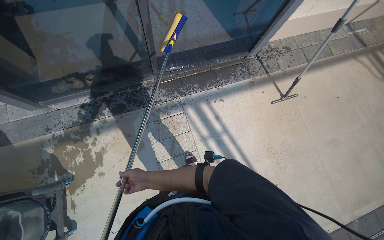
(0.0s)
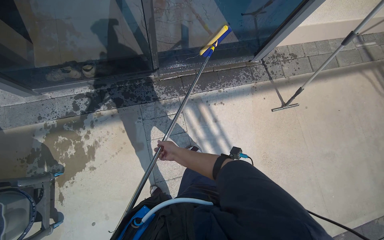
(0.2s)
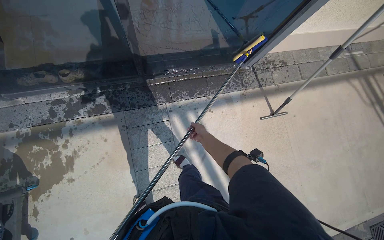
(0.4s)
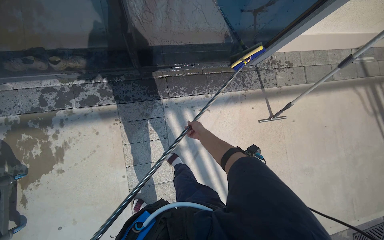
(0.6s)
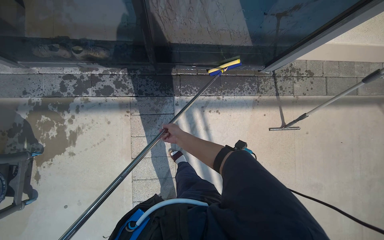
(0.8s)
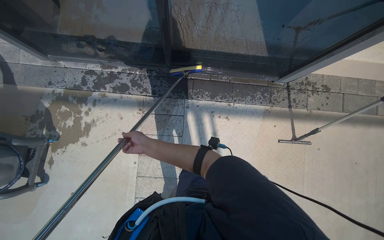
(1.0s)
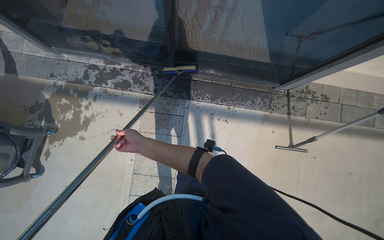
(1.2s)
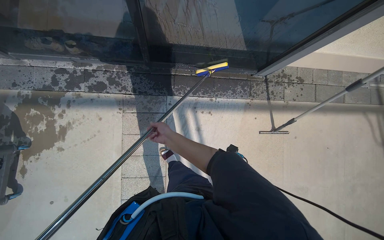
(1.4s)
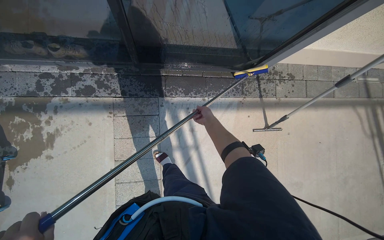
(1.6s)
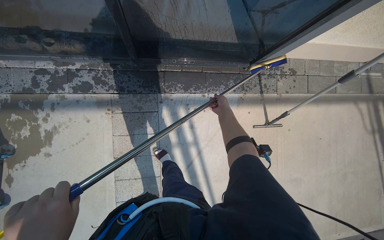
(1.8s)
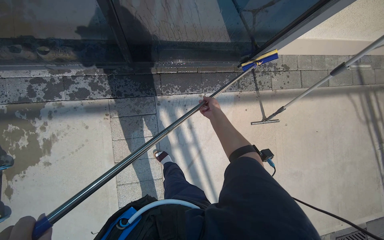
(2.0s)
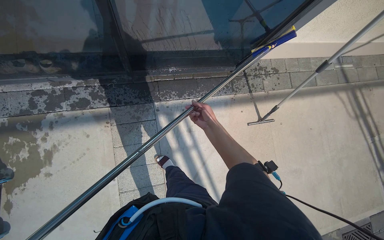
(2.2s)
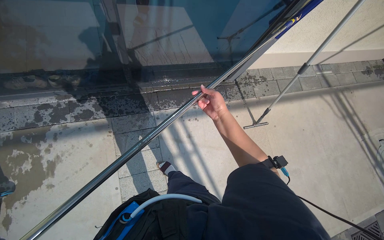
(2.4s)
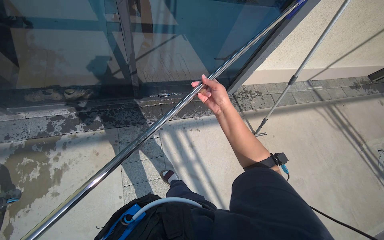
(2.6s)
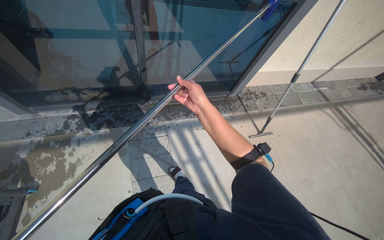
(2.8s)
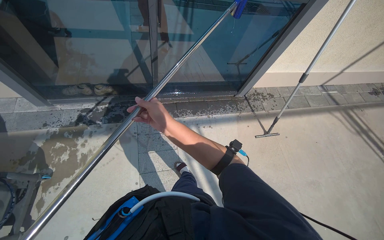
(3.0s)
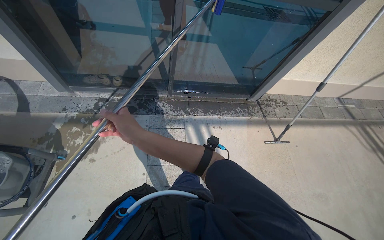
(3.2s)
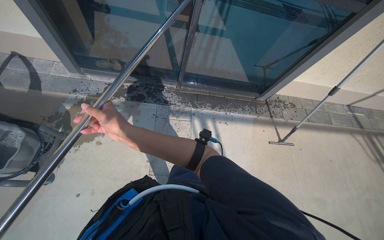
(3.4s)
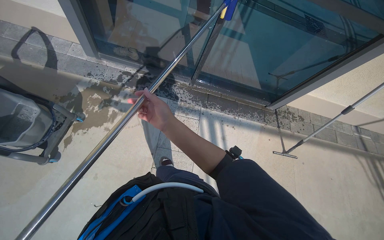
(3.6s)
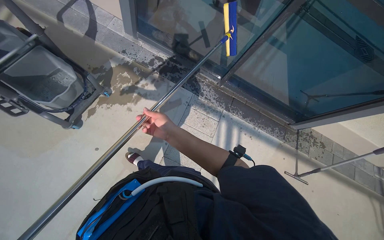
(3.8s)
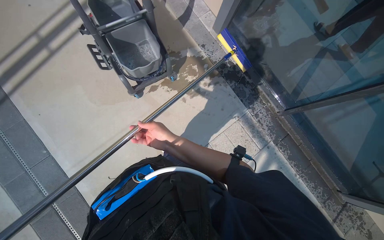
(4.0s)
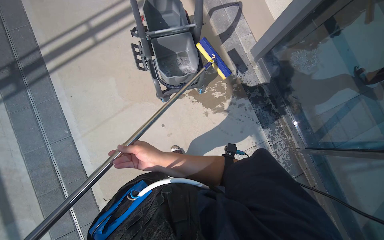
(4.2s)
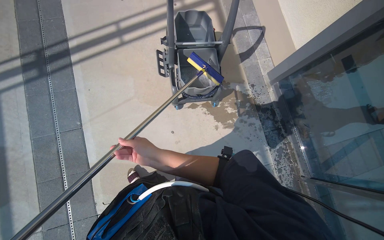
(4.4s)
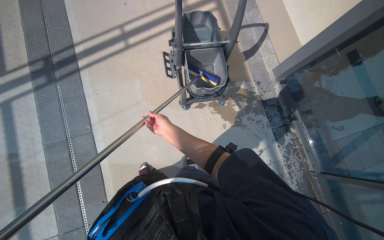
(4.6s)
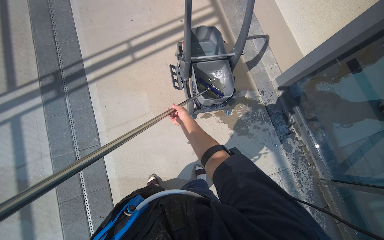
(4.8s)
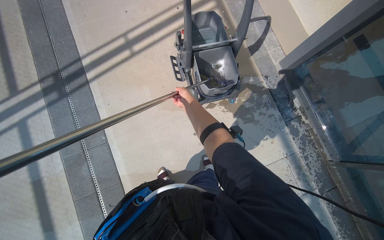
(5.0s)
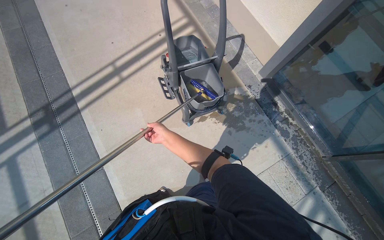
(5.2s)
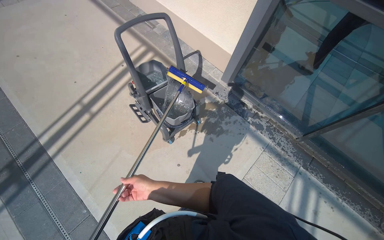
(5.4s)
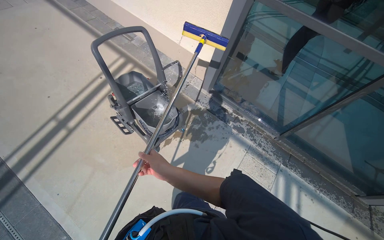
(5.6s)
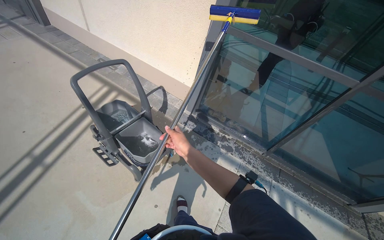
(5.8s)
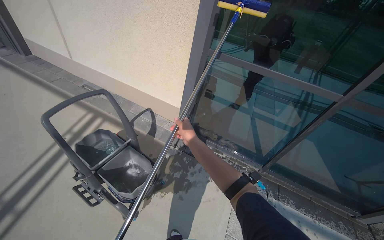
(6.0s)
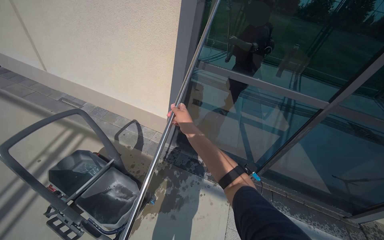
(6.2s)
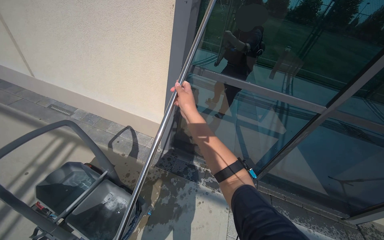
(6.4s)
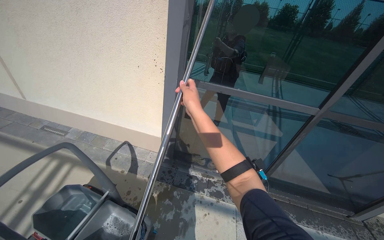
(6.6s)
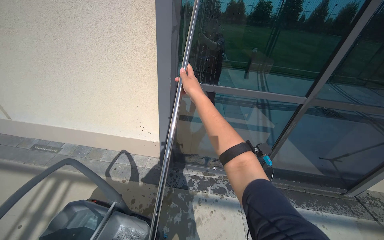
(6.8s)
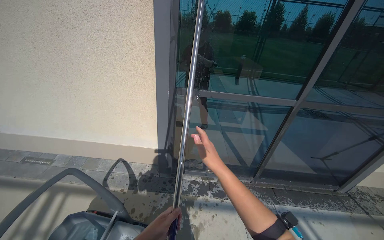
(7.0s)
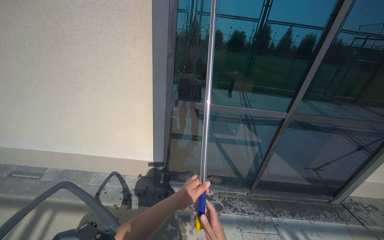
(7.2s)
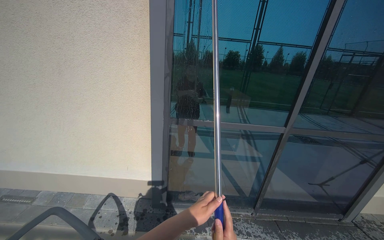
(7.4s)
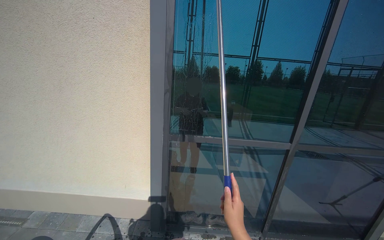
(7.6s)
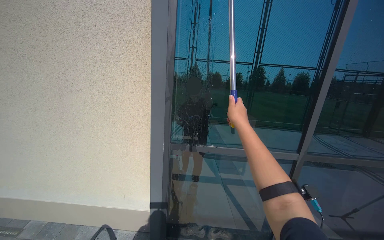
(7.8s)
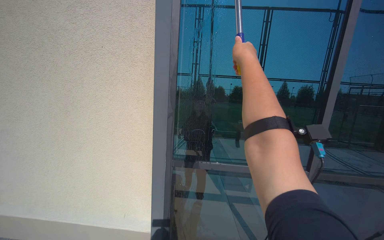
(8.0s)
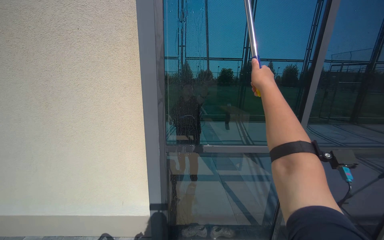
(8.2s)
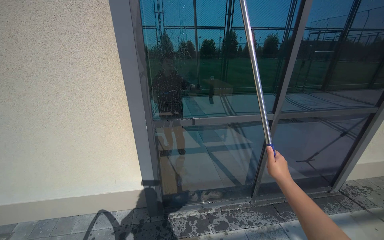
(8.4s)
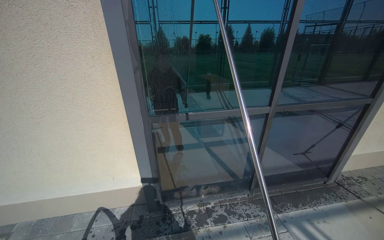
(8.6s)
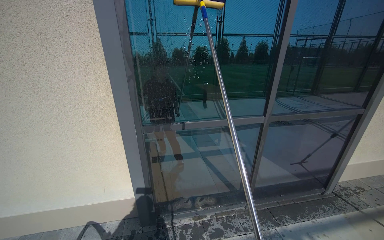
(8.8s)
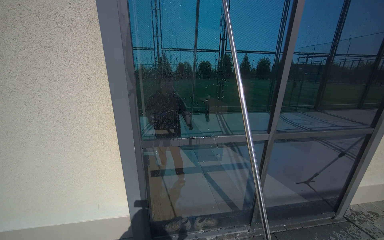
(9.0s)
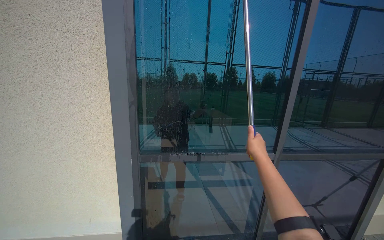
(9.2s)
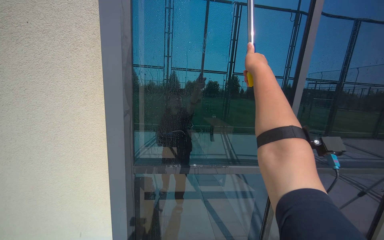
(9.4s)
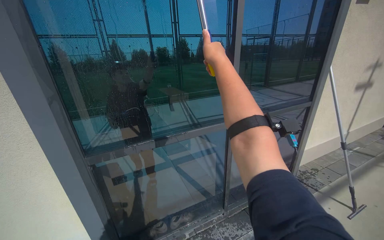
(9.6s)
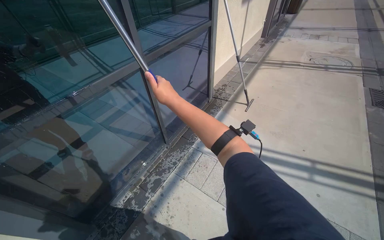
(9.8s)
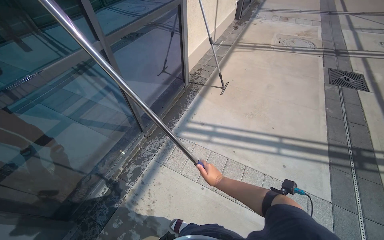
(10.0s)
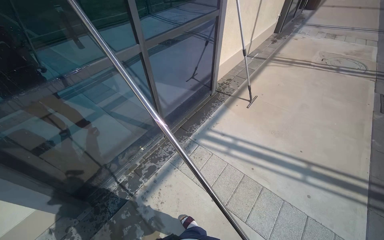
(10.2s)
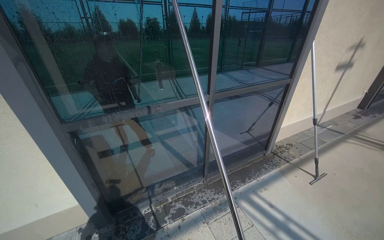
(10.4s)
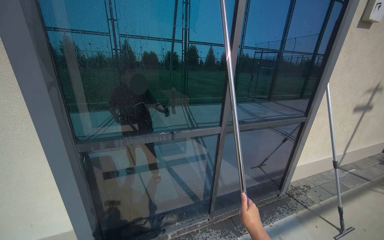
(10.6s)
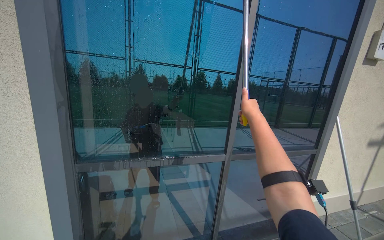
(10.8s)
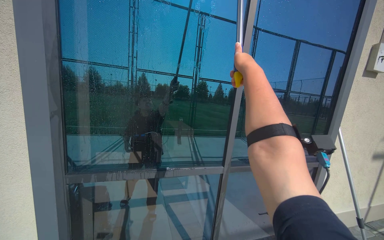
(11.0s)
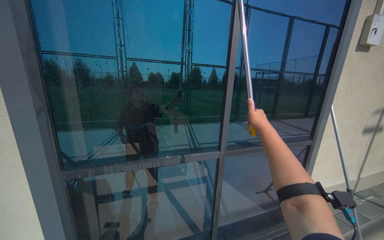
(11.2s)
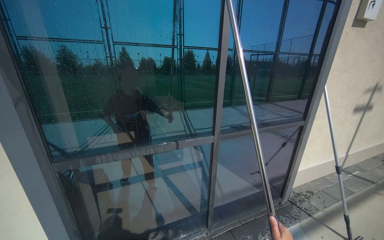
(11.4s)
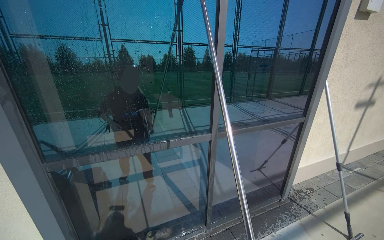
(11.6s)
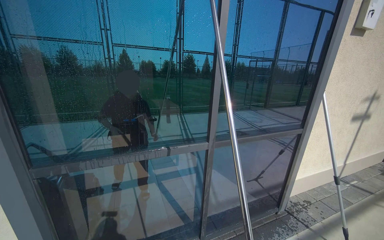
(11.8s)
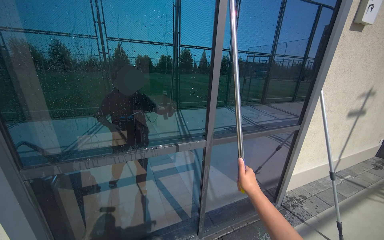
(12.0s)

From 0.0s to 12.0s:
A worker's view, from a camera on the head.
Job: cleaning windows.
The whole recording: Scrubbing glass door with pole scrubber. The worker scrubs the glass door using a scrubber attached to a long pole.
From 0.0s to 1.6s: The right hand swings left and right, some 30 cm each way, with 2 reversals.
From 1.6s to 3.0s: The camera is carried about 50 cm. The camera pitches upward, by roughly 20 degrees.
From 3.0s to 4.4s: The head travels about 70 cm. The head rotates roughly 85 degrees to the left.
From 4.4s to 6.0s: The head turns to the right by approximately 50 degrees. The view tips upward by roughly 30 degrees.
From 6.0s to 7.6s: The head turns to the right by approximately 25 degrees. The view tips upward by approximately 25 degrees.
From 9.0s to 10.4s: The camera is aimed approximately 20 degrees further to the right.

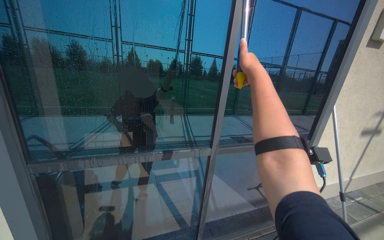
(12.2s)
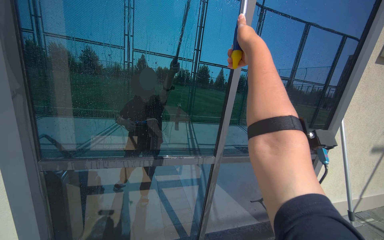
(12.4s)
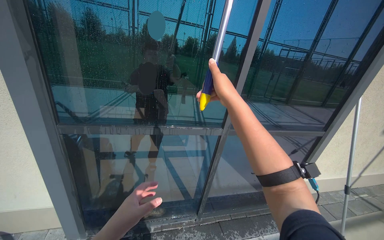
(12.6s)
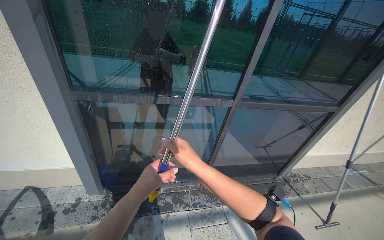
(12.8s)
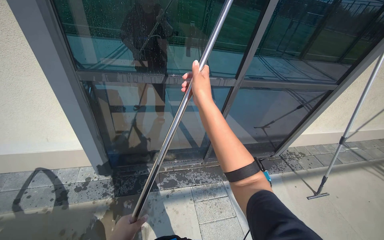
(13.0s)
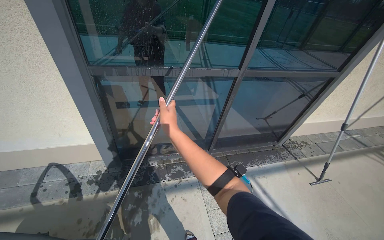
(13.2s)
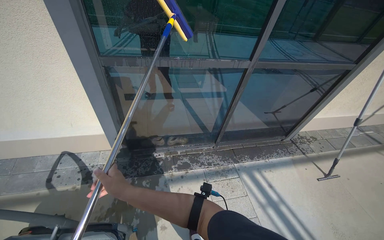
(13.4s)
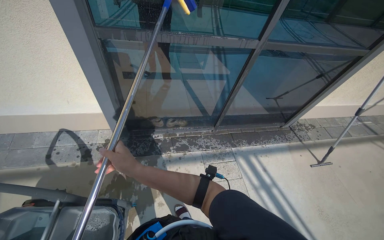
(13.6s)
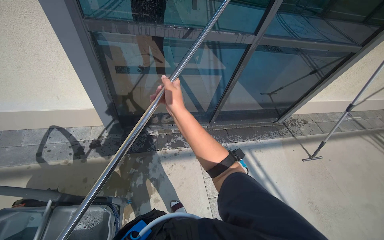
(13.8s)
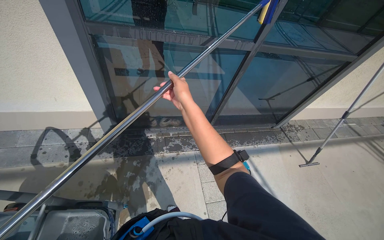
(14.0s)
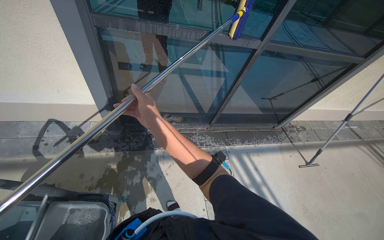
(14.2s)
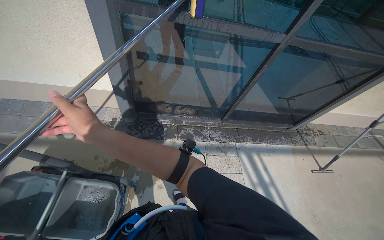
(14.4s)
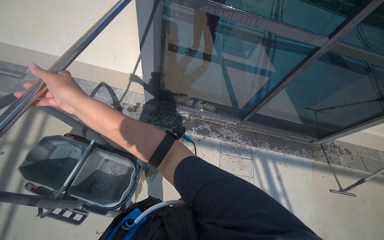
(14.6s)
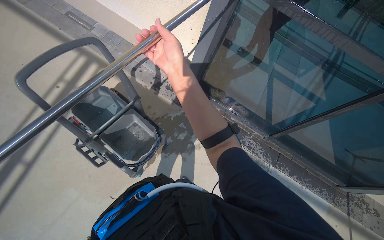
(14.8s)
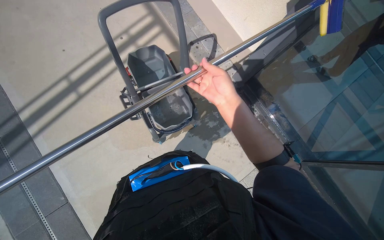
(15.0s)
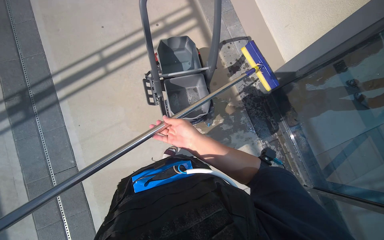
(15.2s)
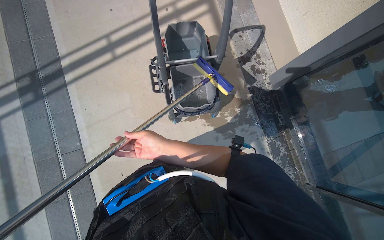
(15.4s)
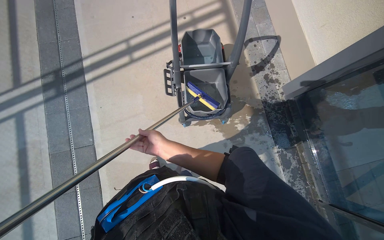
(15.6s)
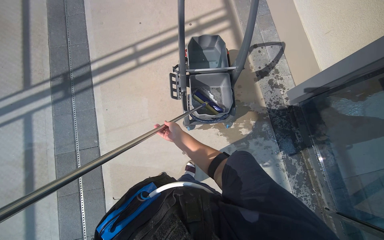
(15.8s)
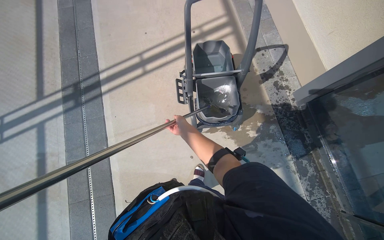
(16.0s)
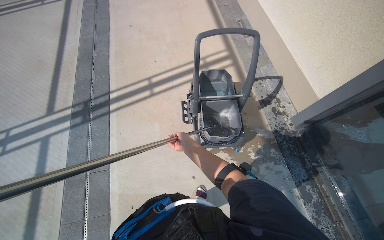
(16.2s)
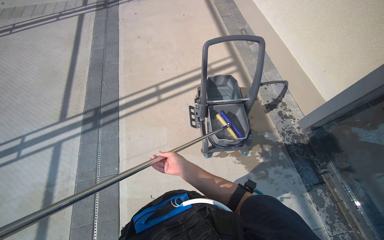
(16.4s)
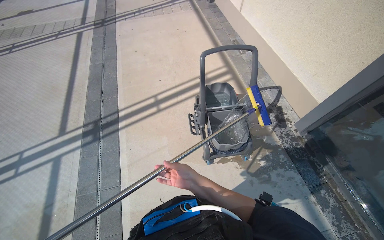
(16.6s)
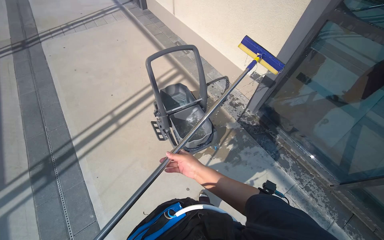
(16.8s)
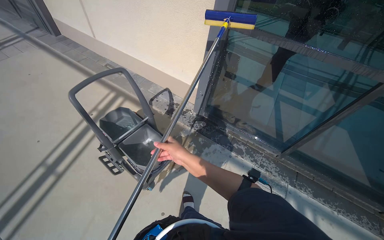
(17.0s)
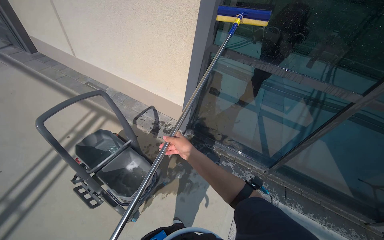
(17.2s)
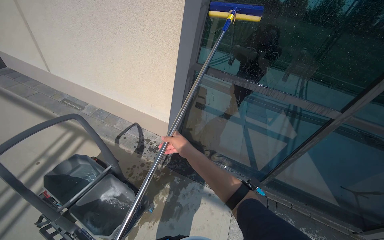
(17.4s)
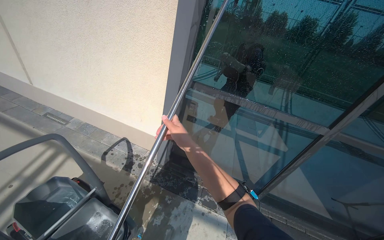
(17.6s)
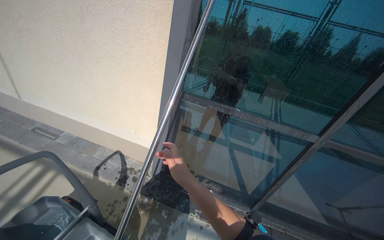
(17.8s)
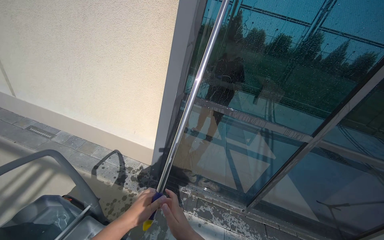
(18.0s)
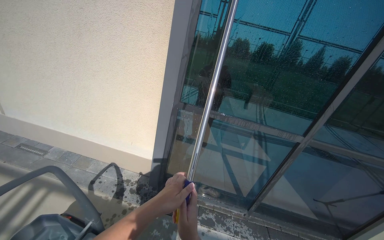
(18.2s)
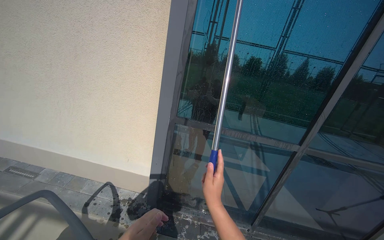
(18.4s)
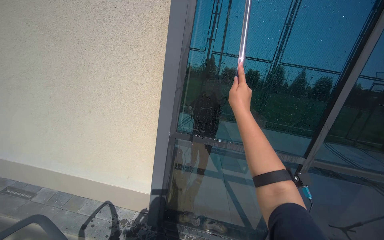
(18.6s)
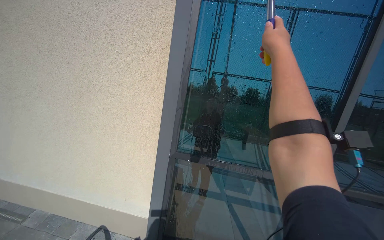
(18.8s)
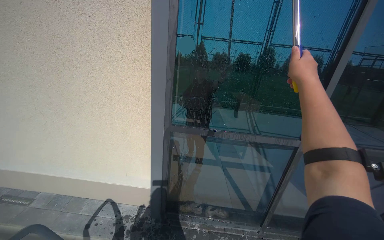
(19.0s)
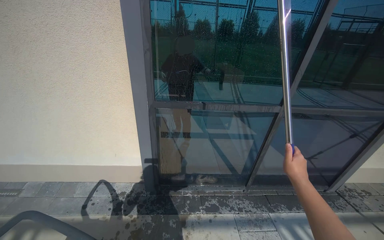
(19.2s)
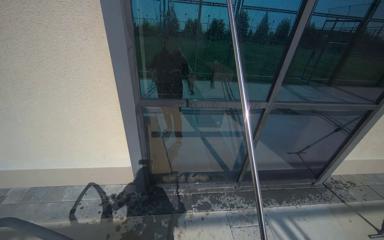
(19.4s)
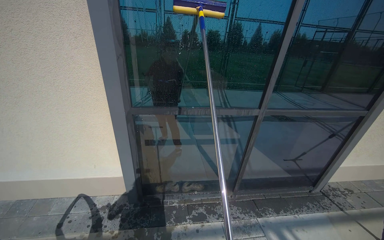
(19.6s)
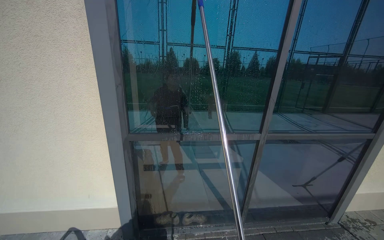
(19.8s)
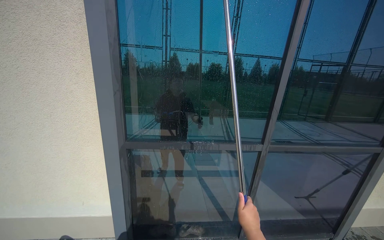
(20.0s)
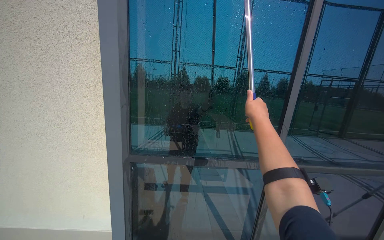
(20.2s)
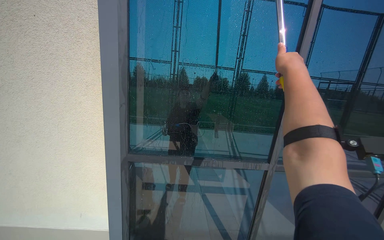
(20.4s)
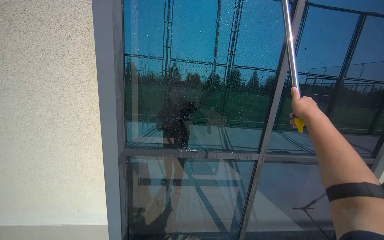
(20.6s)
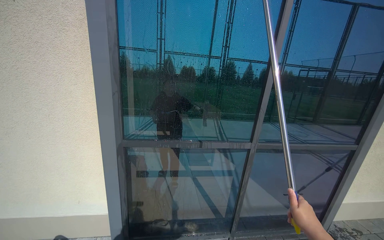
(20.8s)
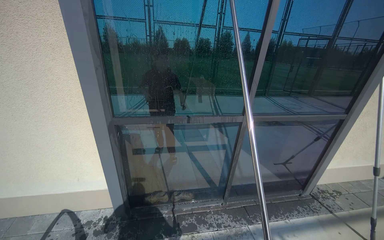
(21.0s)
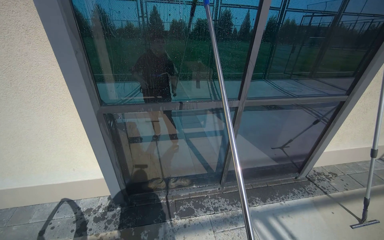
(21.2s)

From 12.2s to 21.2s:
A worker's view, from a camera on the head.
Job: cleaning windows.
The whole recording: Scrubbing glass door with pole scrubber. The worker scrubs the glass door using a scrubber attached to a long pole.
From 12.2s to 13.8s: The camera pitches downward, by some 35 degrees.
From 13.8s to 15.2s: The head turns to the left by about 80 degrees. The view tips downward by roughly 15 degrees.
From 15.2s to 16.6s: The camera pitches upward, by about 20 degrees. The right hand goes about 10 cm down the picture, and travels farther from the camera and back again, roughly 15 cm each way.
From 16.6s to 18.2s: The wearer looks about 65 degrees further to the right. The wearer looks approximately 25 degrees further upward.
From 18.2s to 19.8s: The head turns to the right by approximately 20 degrees.
